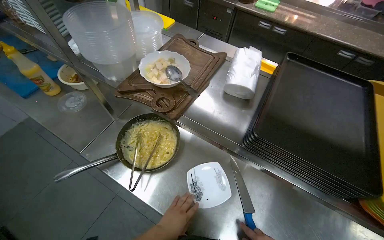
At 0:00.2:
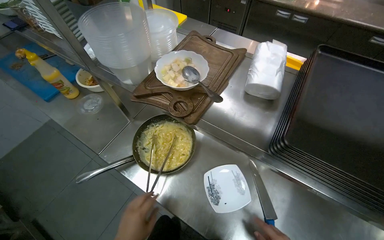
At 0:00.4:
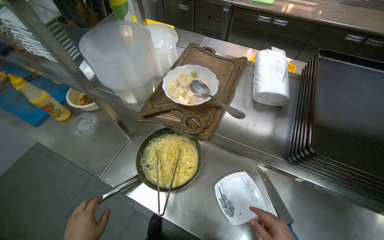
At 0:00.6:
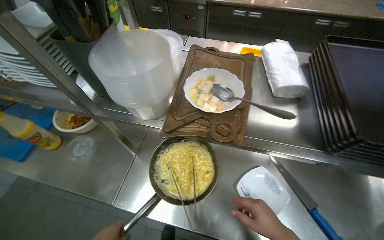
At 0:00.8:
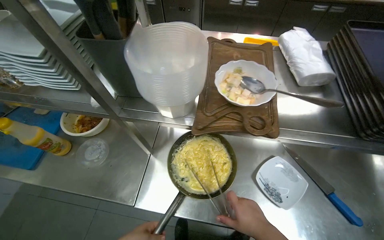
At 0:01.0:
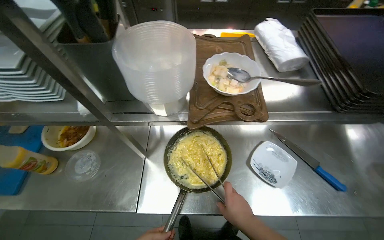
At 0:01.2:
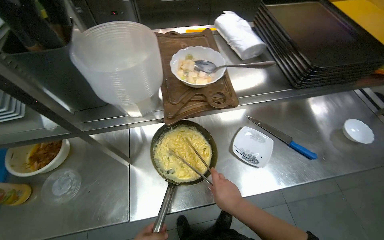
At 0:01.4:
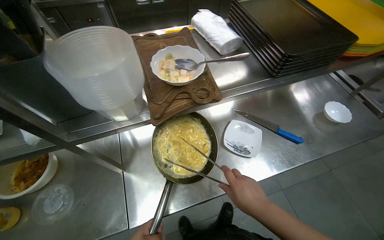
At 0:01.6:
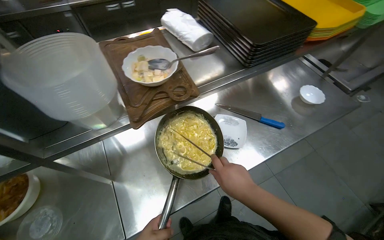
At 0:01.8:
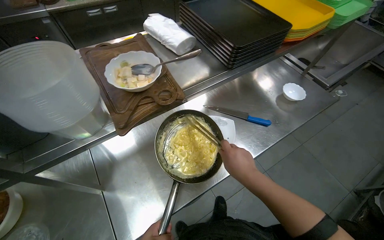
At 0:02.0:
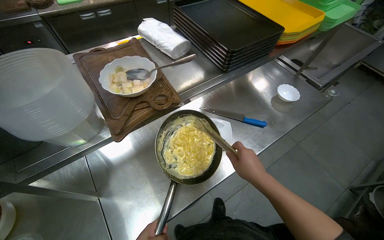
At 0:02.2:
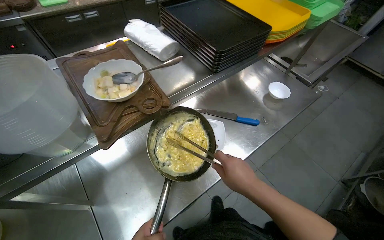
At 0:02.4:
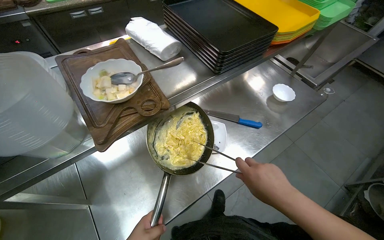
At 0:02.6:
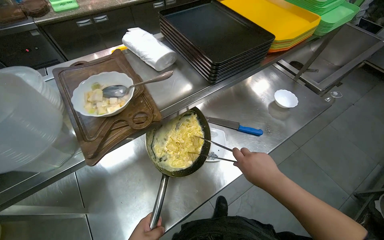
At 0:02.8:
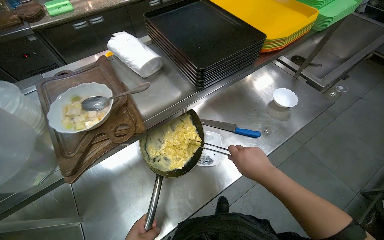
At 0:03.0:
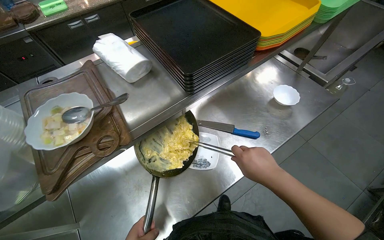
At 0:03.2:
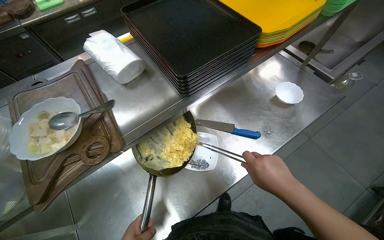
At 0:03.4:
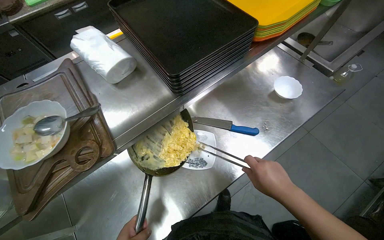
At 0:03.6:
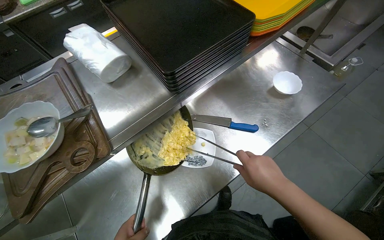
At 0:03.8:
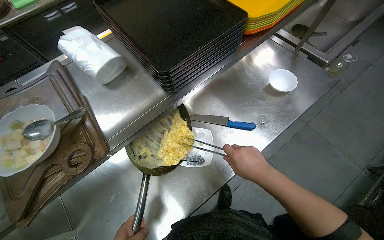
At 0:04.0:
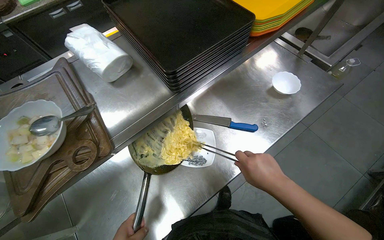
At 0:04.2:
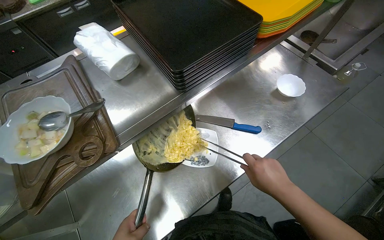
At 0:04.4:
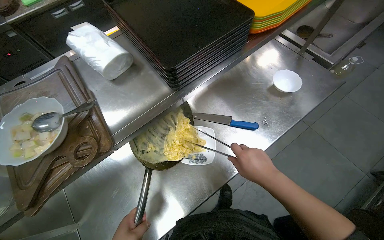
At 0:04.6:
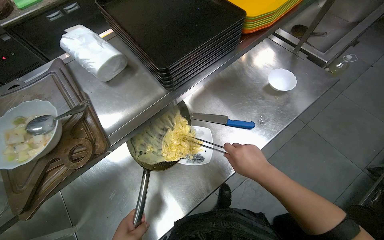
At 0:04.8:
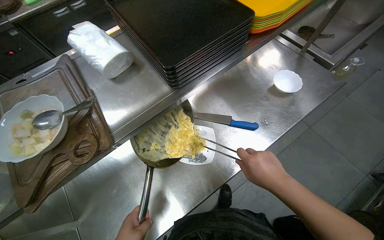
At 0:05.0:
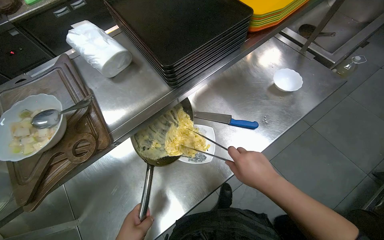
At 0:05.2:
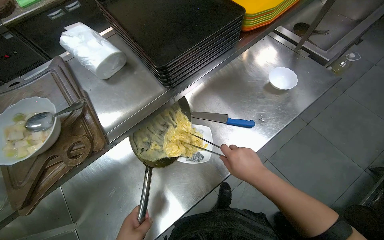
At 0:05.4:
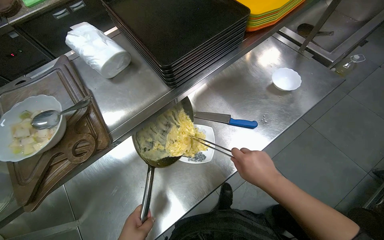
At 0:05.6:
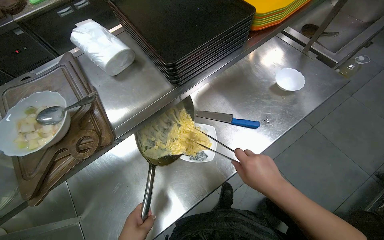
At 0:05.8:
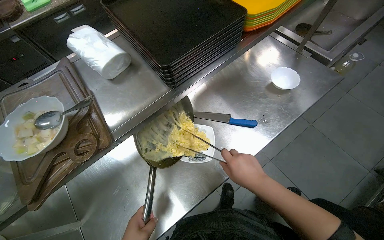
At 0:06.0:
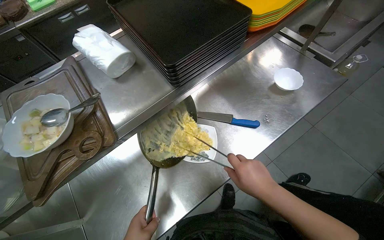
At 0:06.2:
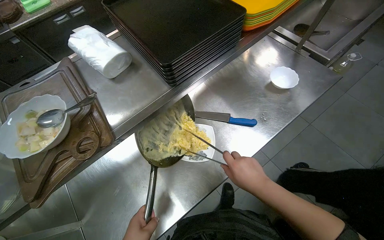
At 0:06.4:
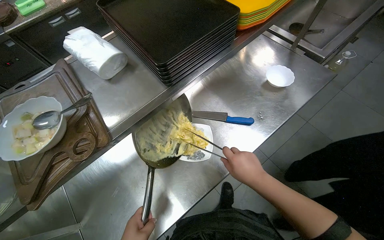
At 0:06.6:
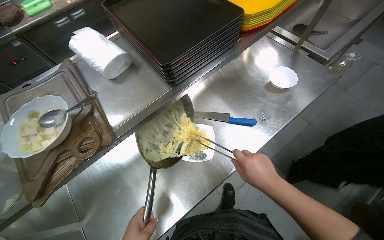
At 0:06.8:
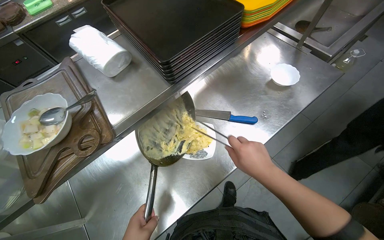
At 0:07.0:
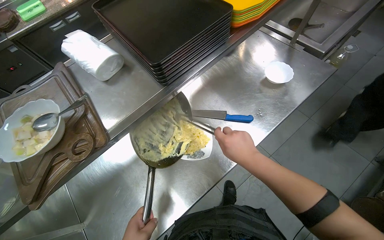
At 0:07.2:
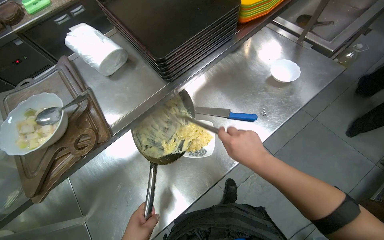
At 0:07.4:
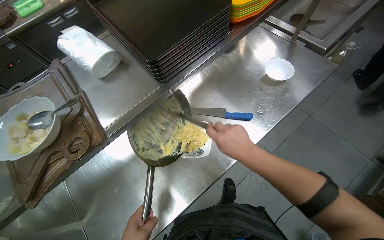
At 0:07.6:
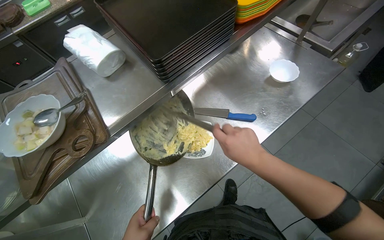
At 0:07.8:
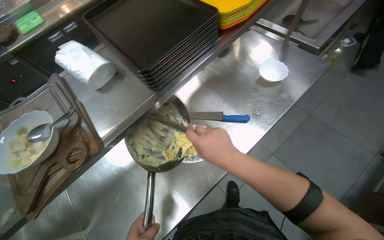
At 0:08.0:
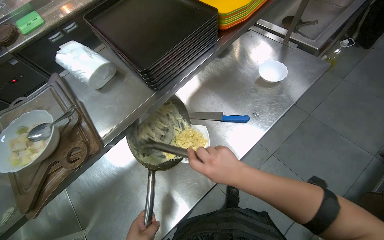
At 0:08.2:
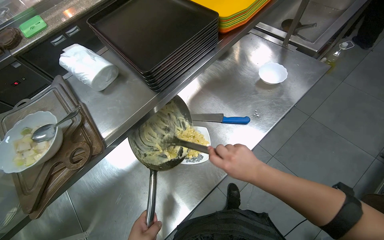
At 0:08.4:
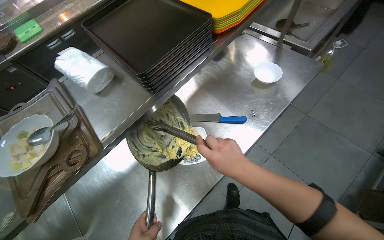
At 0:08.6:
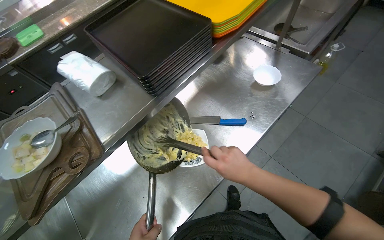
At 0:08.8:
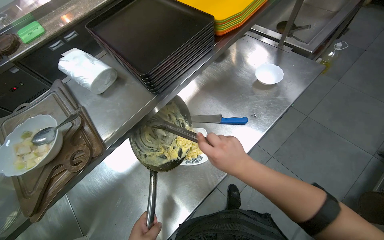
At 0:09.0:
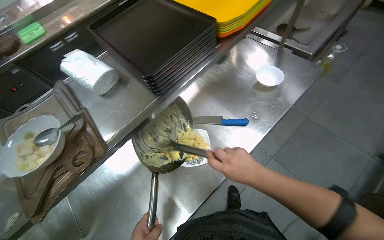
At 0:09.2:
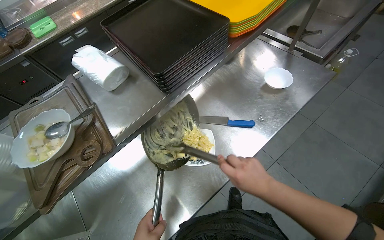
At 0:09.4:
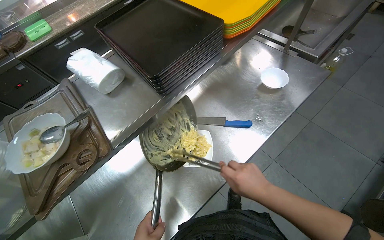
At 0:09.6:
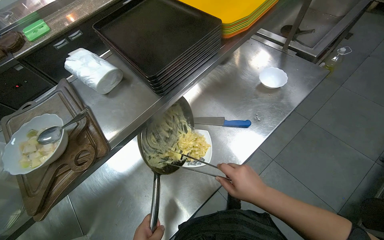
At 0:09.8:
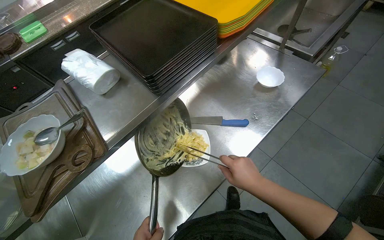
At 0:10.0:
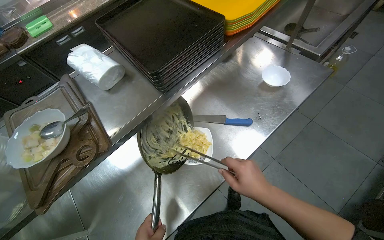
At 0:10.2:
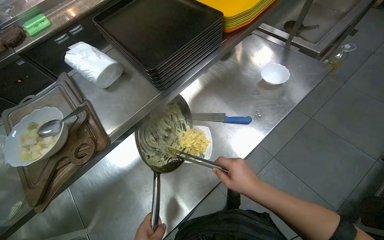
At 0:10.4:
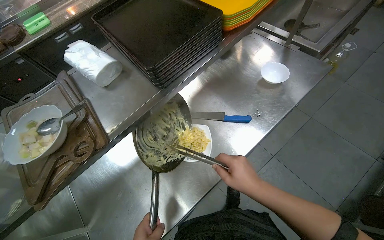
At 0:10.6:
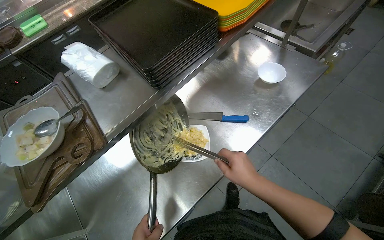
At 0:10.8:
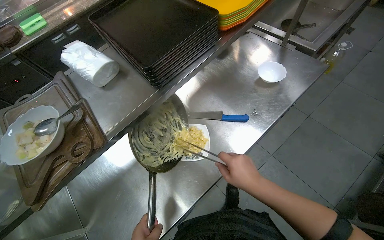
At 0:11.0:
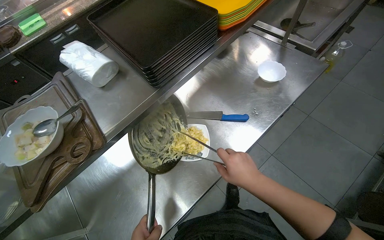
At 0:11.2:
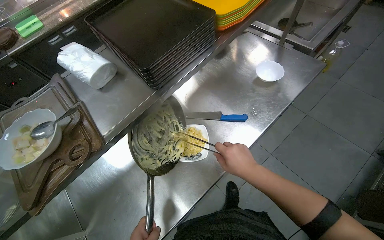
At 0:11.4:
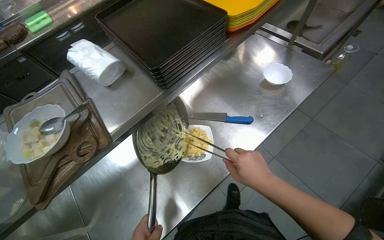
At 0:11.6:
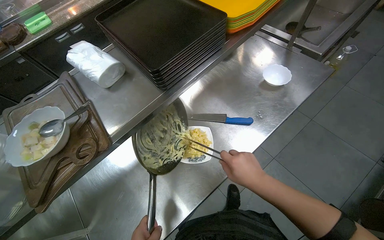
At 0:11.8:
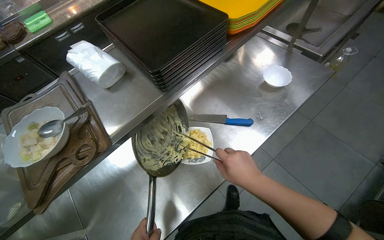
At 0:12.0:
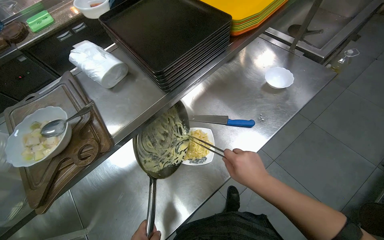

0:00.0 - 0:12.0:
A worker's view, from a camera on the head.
Job: preparing food.
The whole recording: Plating Cooked Pasta. The worker places the cooked pasta onto a plate.
0:00.0 - 0:01.6: The wearer's head swings roughly 60 degrees to the right.
0:01.6 - 0:03.0: The right hand moves to the right, about 20 cm.

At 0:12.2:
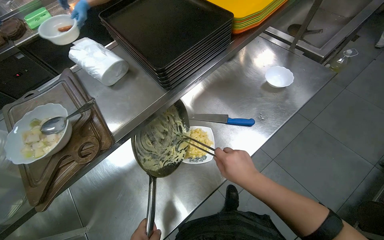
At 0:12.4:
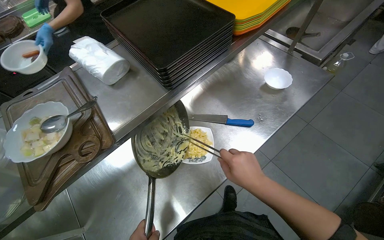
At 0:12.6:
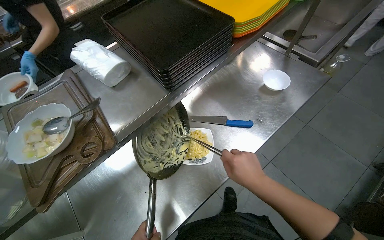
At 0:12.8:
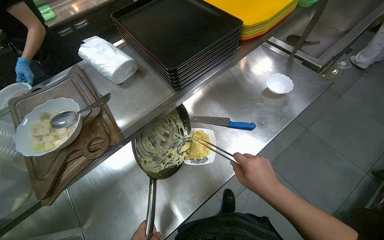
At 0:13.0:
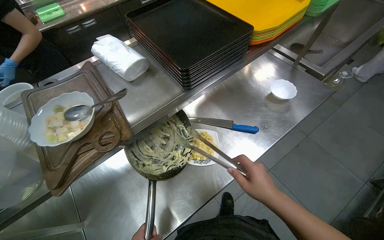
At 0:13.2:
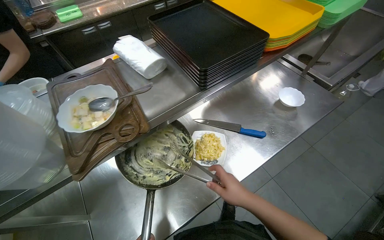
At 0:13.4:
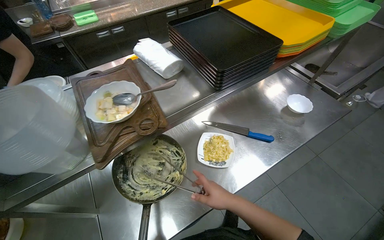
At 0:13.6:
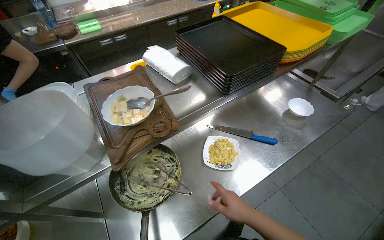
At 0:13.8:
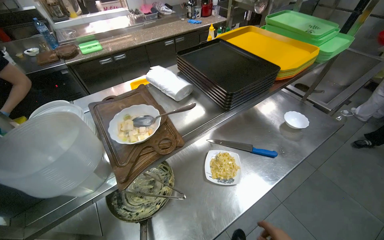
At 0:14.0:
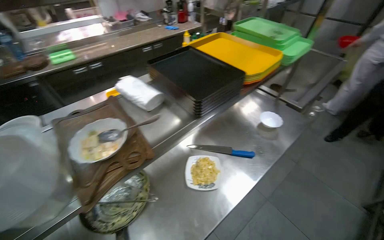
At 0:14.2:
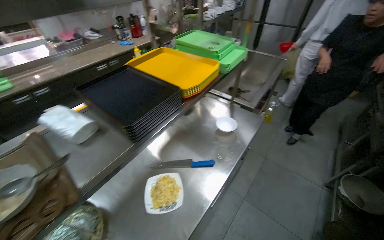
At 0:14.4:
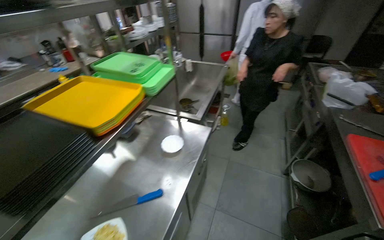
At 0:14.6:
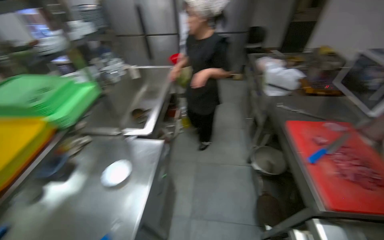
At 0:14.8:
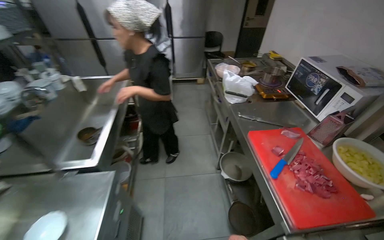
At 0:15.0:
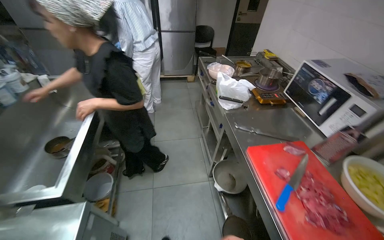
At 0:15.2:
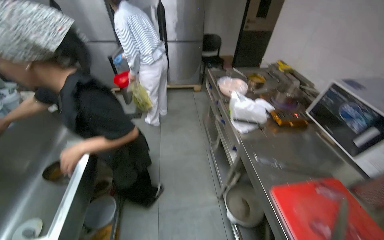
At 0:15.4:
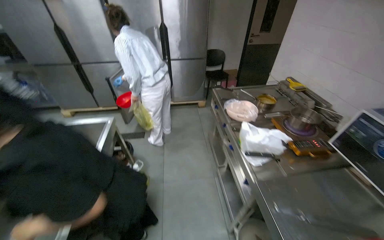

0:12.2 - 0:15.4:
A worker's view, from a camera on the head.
Job: preparing food.
The whole recording: Plating Cooked Pasta. The worker places the cooked pasta onto a plate.
0:12.2 - 0:13.8: The camera pitches upward, by some 15 degrees.
0:13.8 - 0:15.4: The head travels roughly 1.5 m. The head rotates some 65 degrees to the right.

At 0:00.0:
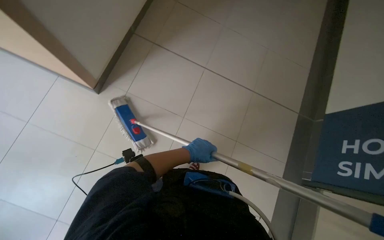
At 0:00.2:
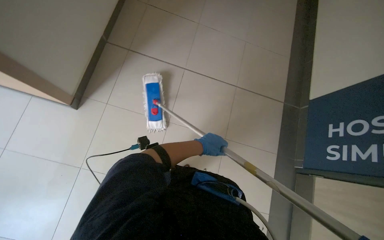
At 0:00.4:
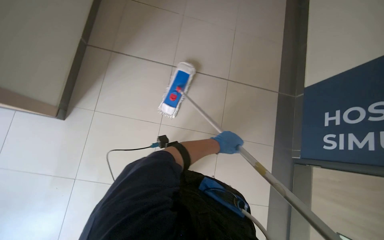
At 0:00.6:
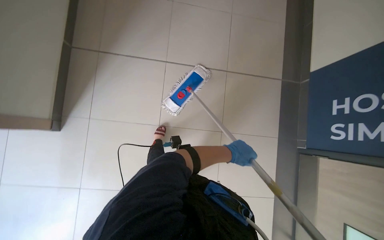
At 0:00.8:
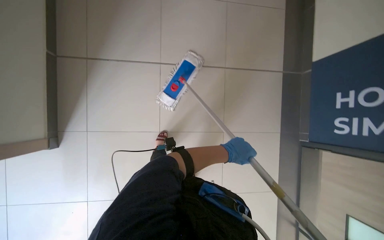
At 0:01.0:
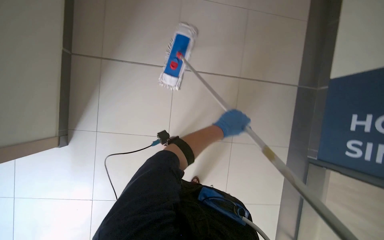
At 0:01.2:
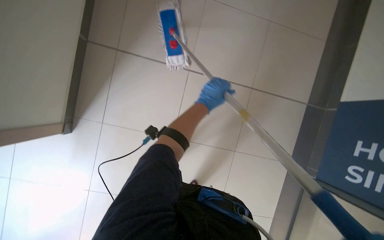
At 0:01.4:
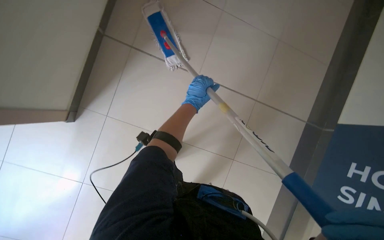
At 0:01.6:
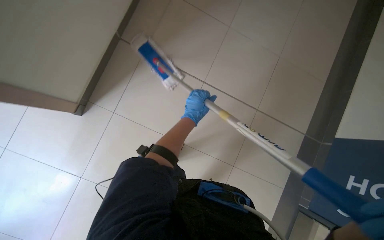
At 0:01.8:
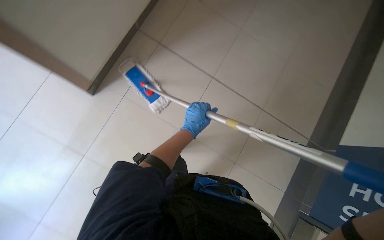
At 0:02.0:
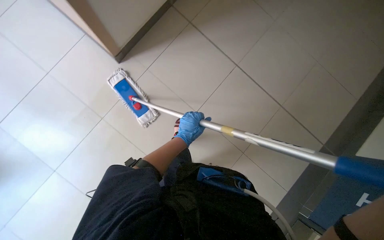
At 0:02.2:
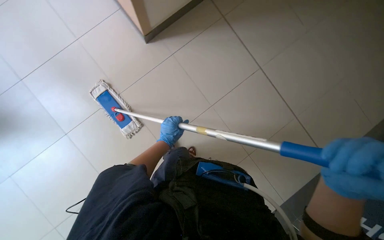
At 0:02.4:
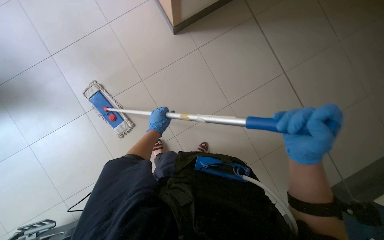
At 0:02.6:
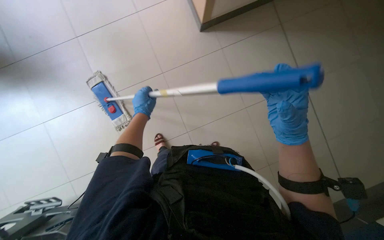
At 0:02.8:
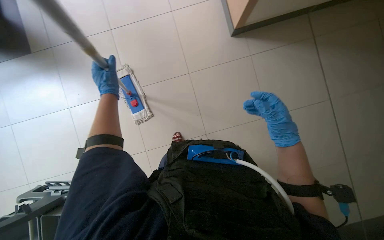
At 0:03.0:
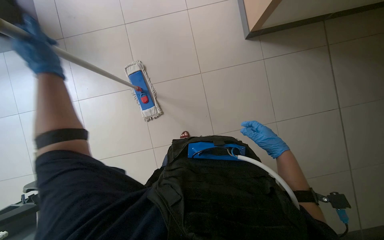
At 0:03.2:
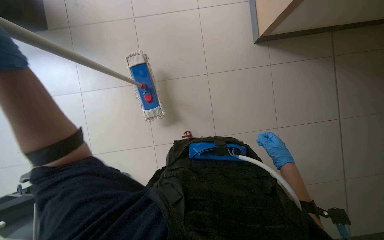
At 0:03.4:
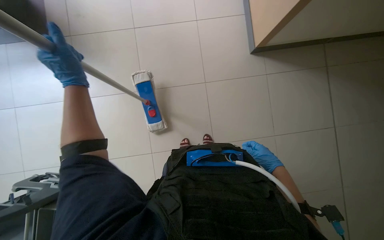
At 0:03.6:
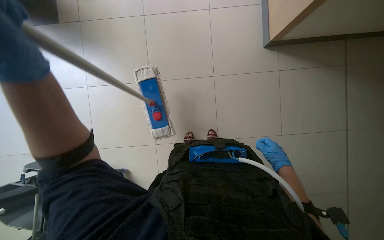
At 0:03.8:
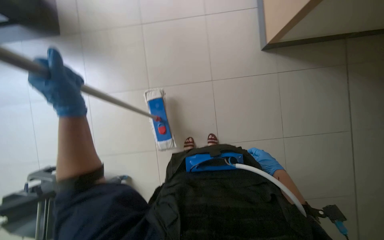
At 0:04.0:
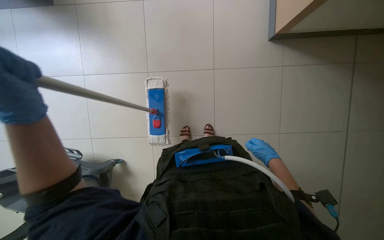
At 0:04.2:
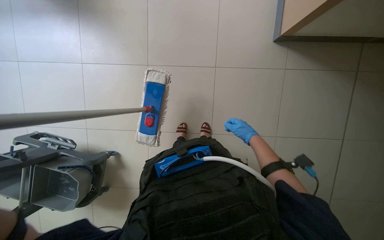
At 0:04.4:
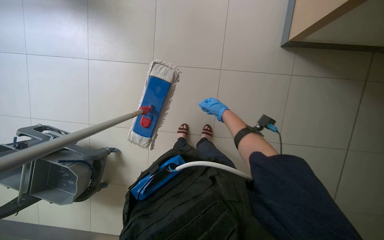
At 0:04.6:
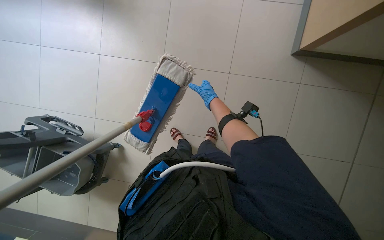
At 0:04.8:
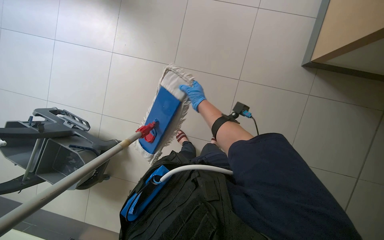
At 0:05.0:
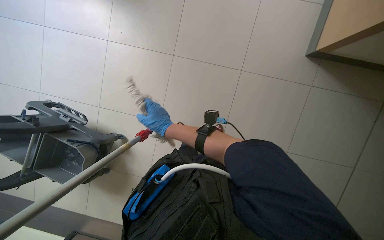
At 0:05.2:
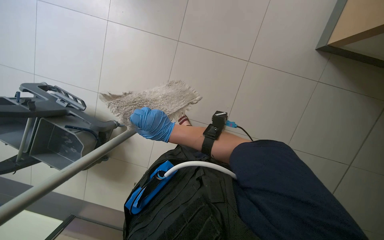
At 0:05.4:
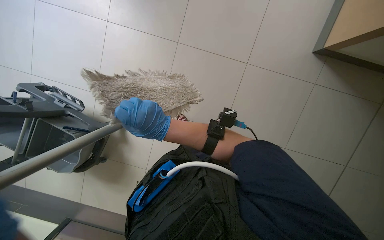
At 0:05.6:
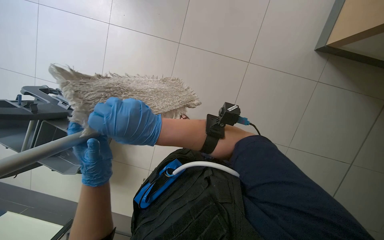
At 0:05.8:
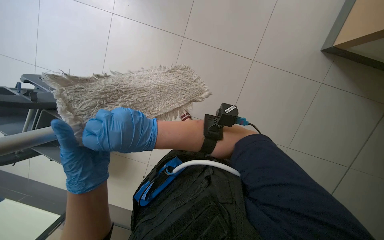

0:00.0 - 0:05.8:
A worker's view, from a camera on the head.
Job: preparing cleaning supplies.
The whole recording: Changing mop head. The worker removes the dirty mop head from the mop handle.
0:00.0 - 0:01.4: The head travels some 50 cm. The wearer looks approximately 15 degrees further downward.
0:04.4 - 0:05.8: The right hand is displaced to the left and nearer to the camera by roughly 50 cm.
